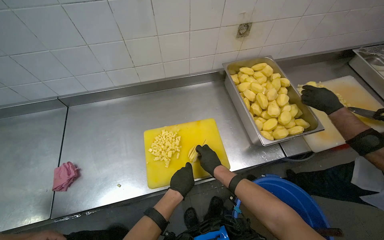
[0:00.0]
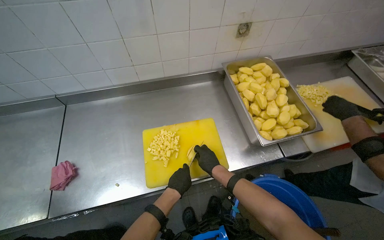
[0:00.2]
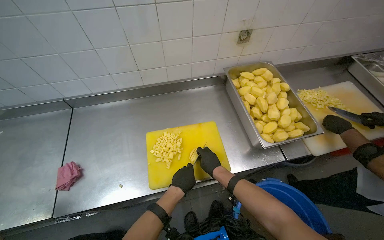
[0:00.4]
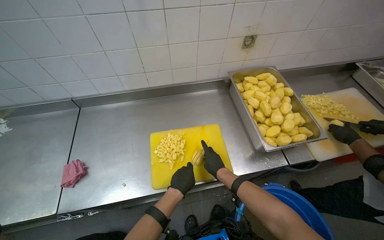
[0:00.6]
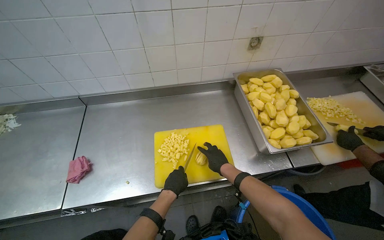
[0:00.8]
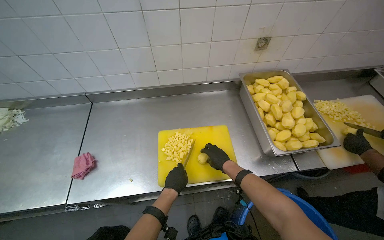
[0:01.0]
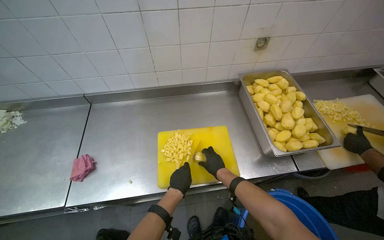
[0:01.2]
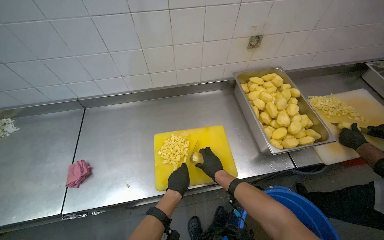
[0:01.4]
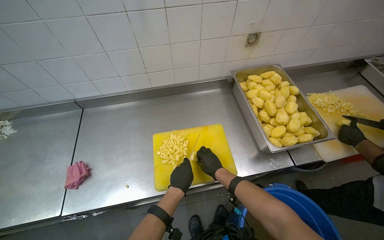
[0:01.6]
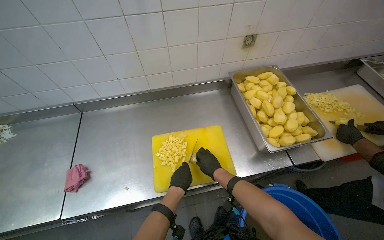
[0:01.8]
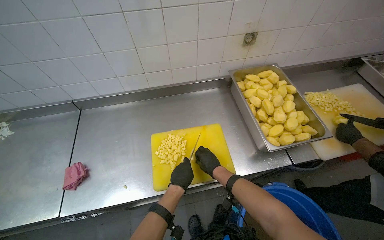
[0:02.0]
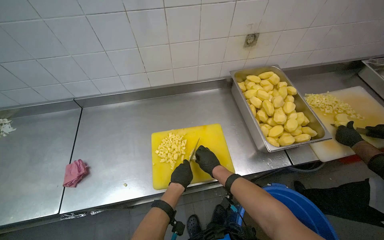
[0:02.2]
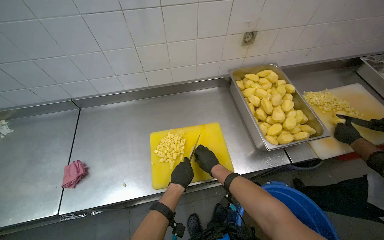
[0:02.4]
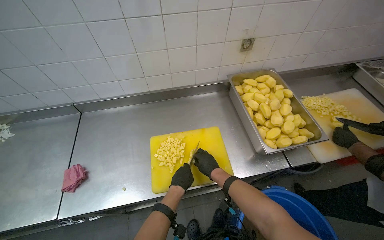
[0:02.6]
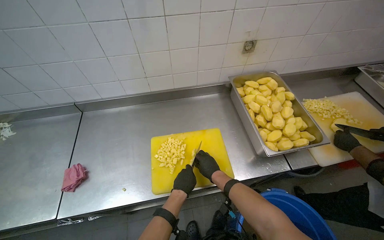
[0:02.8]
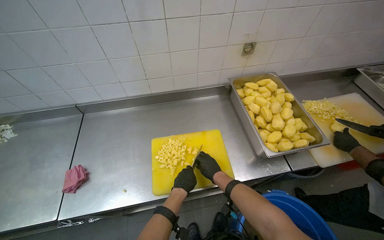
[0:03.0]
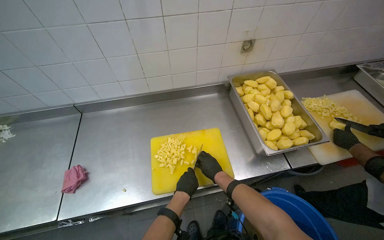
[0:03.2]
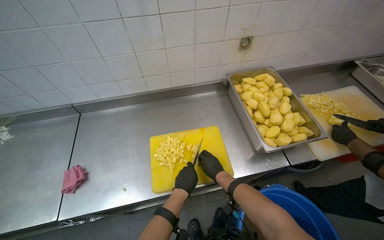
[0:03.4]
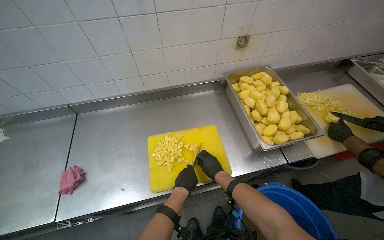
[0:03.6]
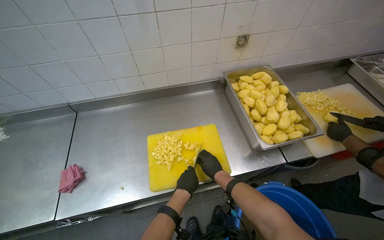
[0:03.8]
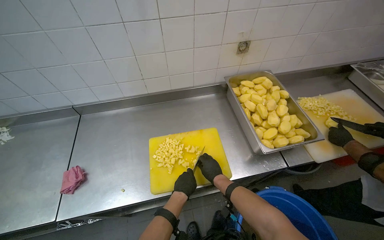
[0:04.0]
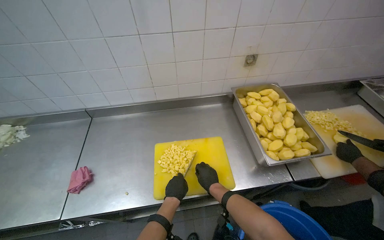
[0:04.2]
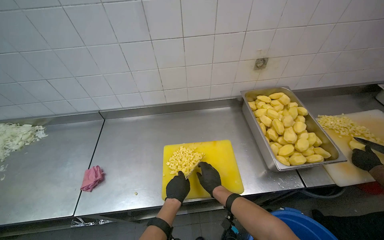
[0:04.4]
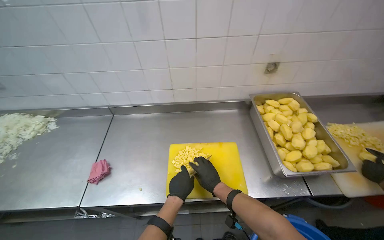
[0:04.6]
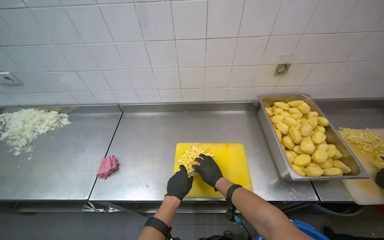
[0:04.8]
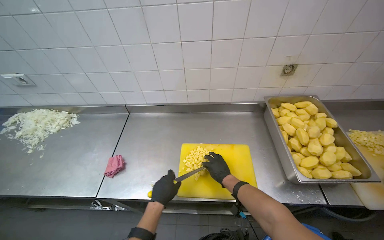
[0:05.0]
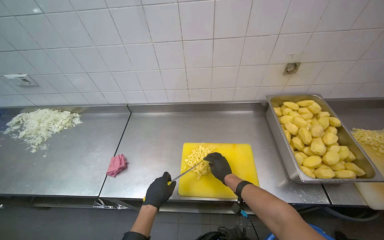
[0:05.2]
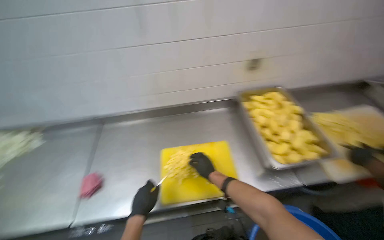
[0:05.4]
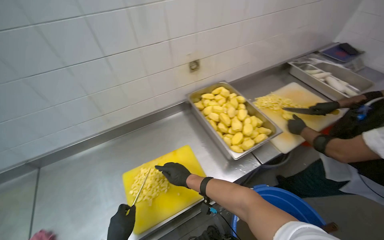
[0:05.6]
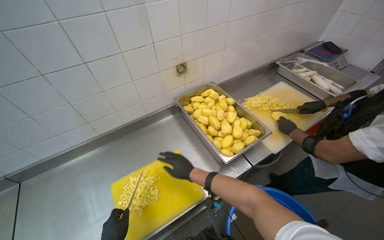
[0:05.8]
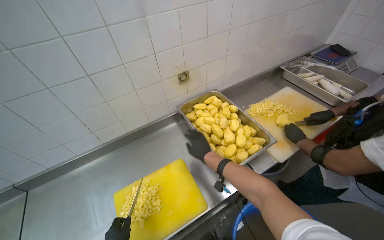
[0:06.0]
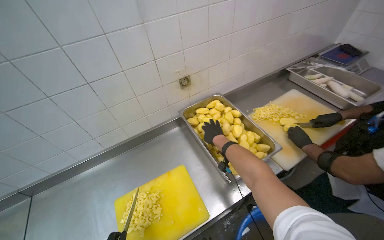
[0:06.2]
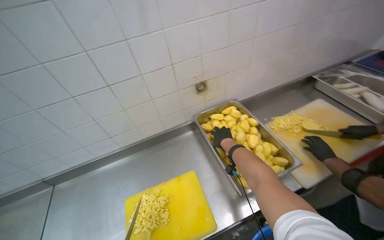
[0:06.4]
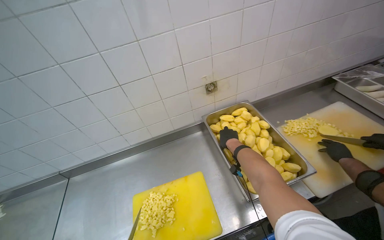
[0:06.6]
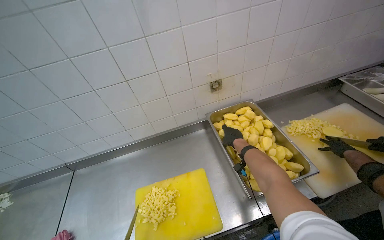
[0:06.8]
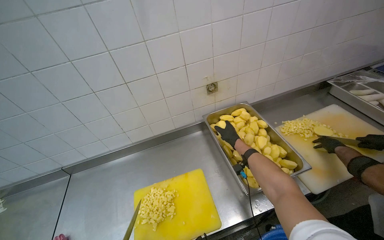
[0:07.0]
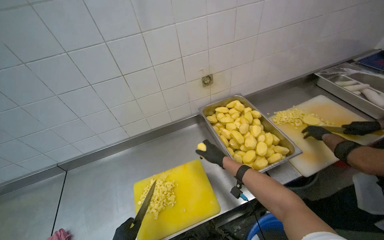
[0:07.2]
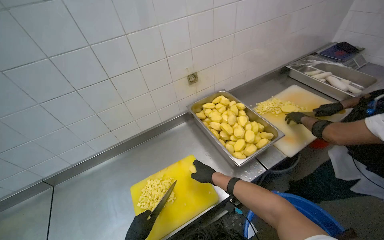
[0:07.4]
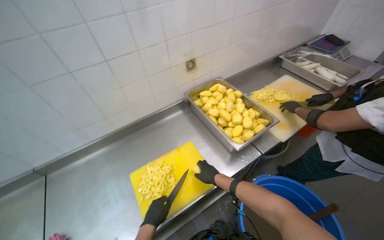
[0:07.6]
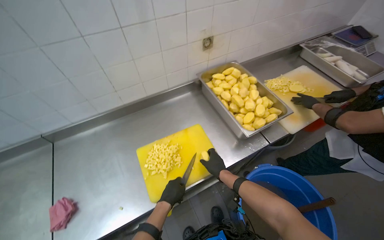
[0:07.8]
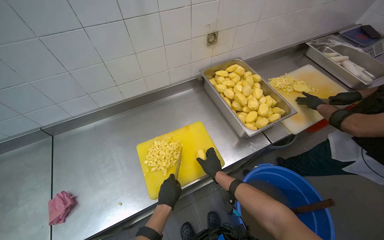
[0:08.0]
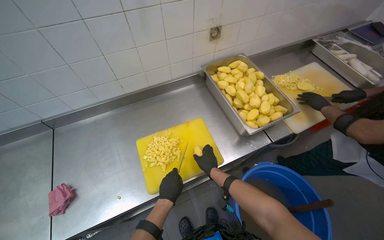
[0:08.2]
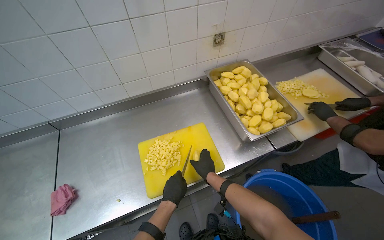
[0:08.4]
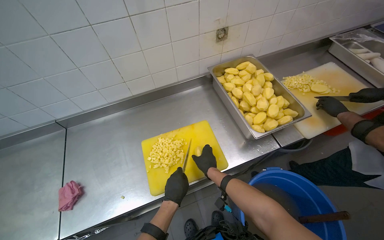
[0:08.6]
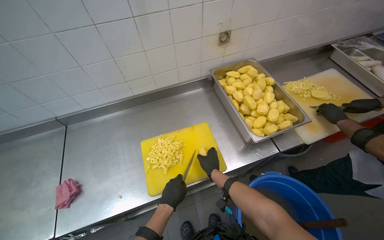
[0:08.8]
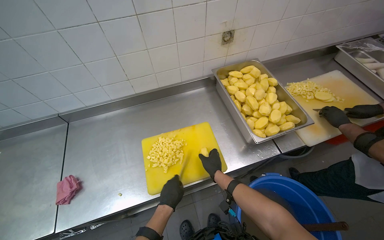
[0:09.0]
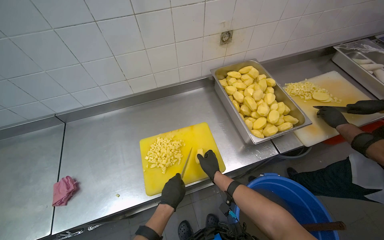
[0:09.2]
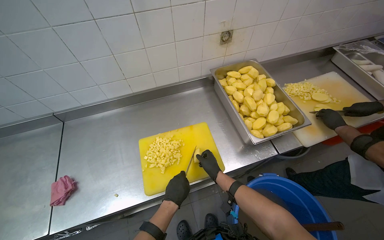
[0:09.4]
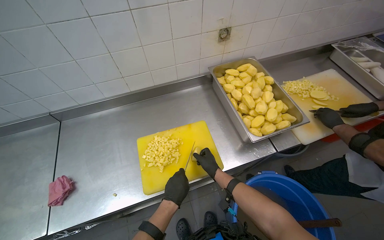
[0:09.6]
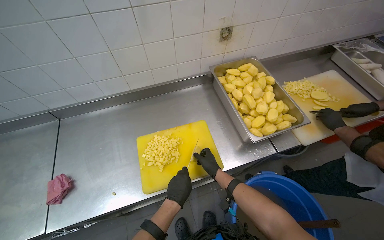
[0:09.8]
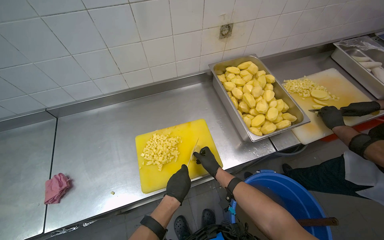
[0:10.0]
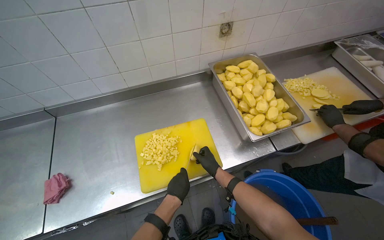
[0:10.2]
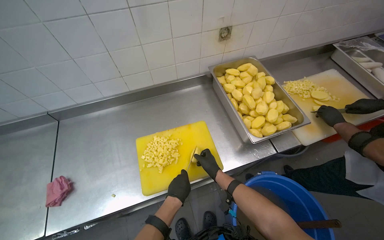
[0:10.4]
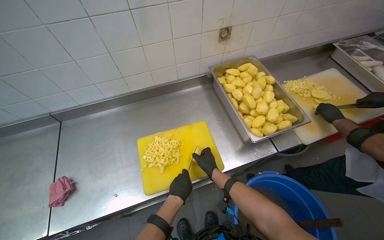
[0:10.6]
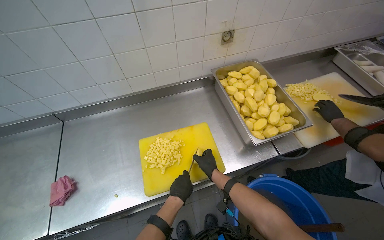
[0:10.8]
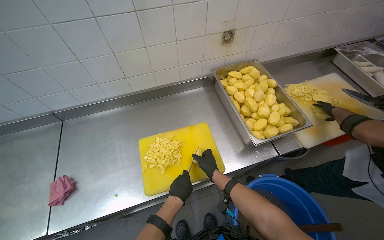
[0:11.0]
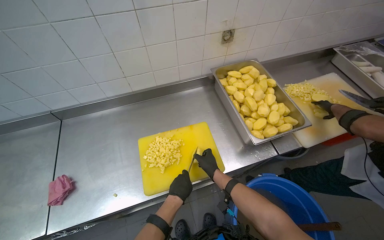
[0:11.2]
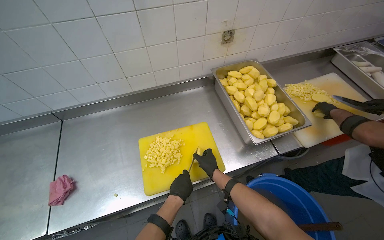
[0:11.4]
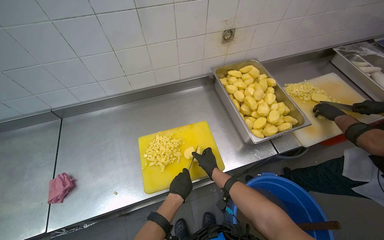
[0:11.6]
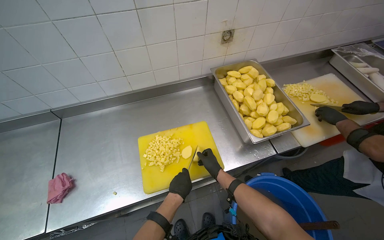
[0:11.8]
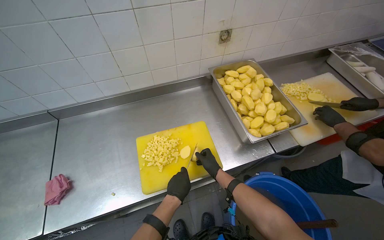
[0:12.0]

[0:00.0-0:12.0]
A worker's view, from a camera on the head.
Job: preparing food.
The whole recording: Chopping potatoes into cubes. The worker chops peeled potatoes into small cubes on a yellow cutting board.
0:00.0 to 0:04.4: The hands work in one place, with small movements.
0:04.4 to 0:06.0: The wearer looks approximately 25 degrees further to the right.
0:06.0 to 0:07.6: The right hand shifts about 15 cm down the picture.
0:09.0 to 0:10.4: The right hand is displaced farther from the camera by about 10 cm.
0:10.4 to 0:12.0: The hands stay close to where they were, moving slightly.

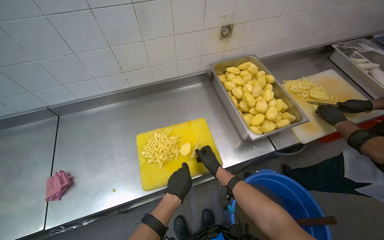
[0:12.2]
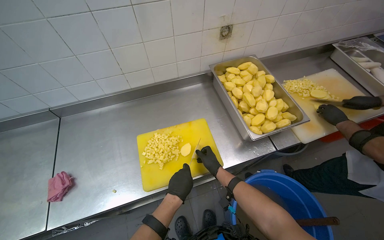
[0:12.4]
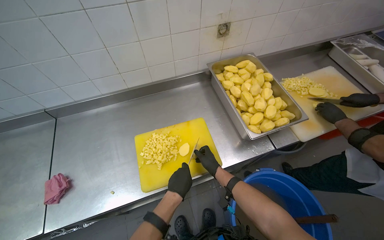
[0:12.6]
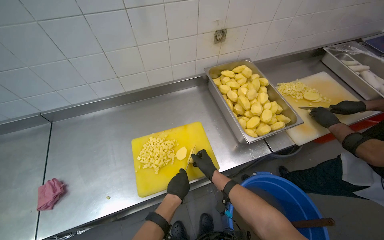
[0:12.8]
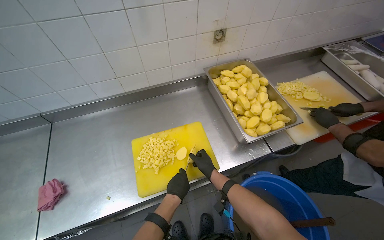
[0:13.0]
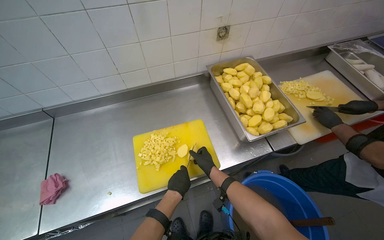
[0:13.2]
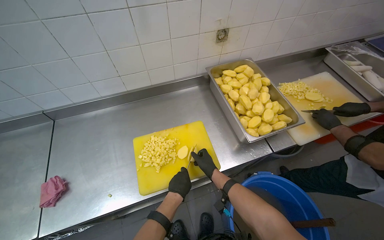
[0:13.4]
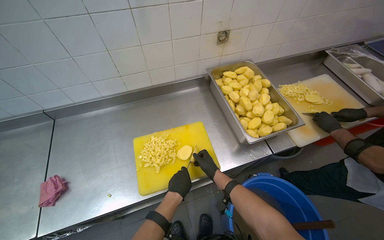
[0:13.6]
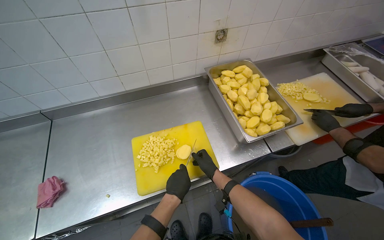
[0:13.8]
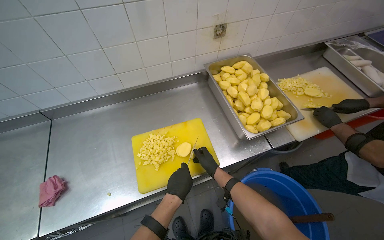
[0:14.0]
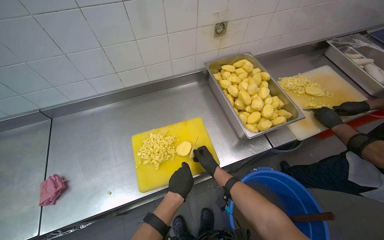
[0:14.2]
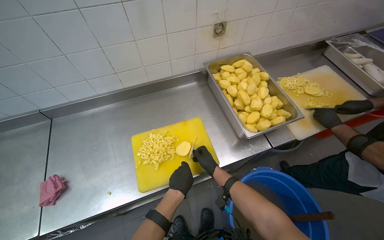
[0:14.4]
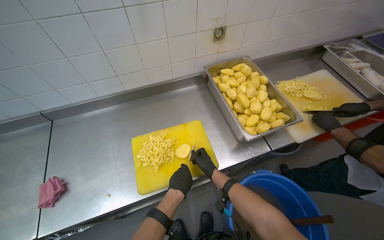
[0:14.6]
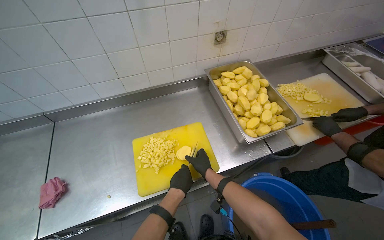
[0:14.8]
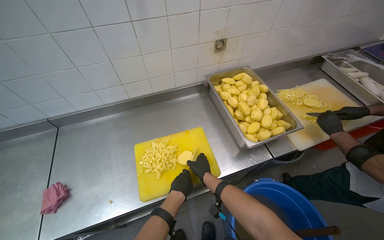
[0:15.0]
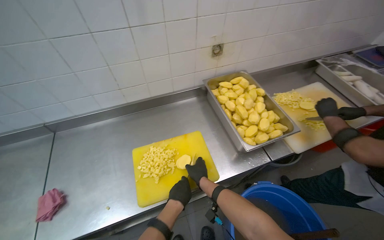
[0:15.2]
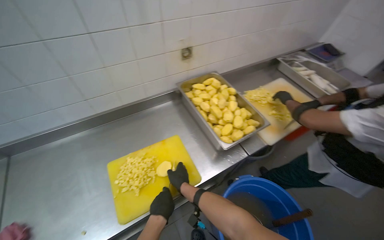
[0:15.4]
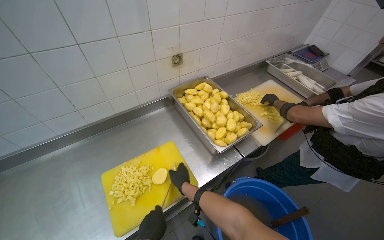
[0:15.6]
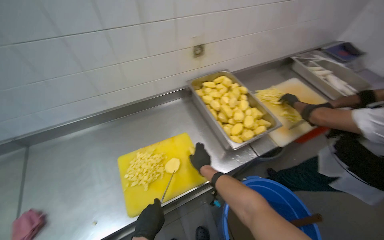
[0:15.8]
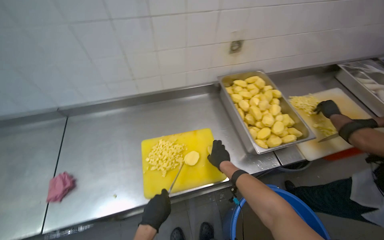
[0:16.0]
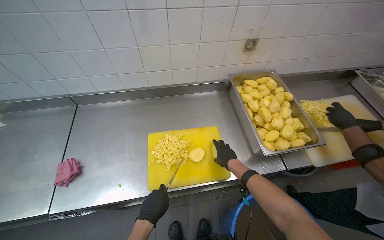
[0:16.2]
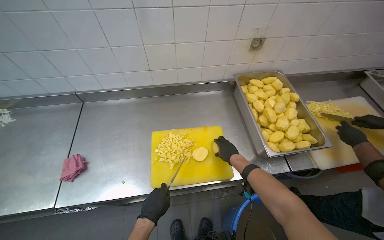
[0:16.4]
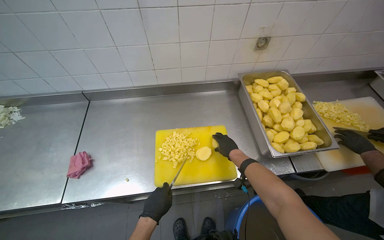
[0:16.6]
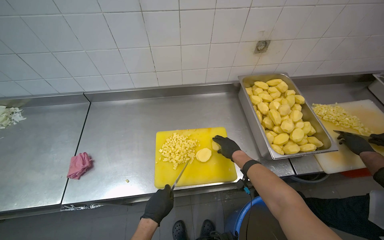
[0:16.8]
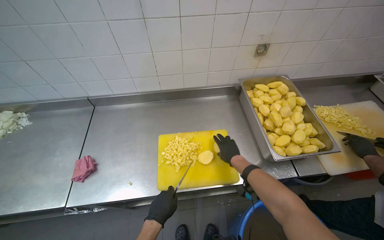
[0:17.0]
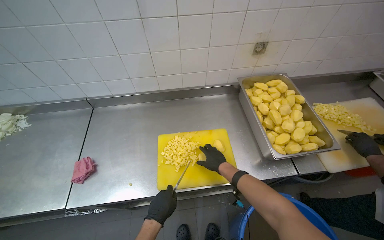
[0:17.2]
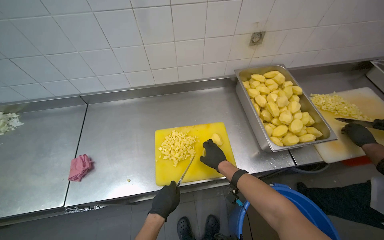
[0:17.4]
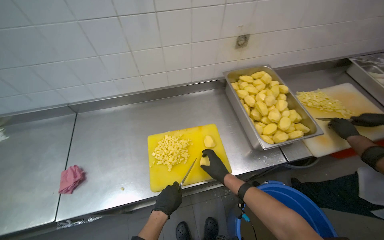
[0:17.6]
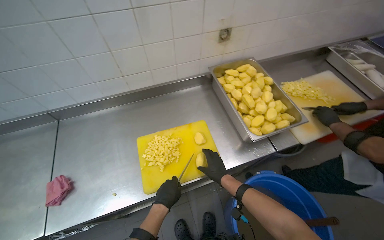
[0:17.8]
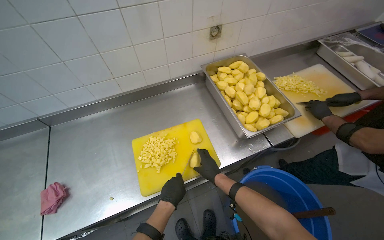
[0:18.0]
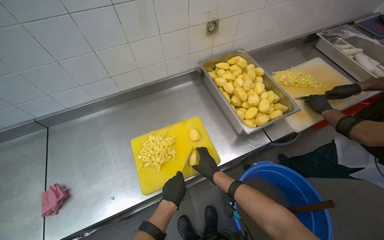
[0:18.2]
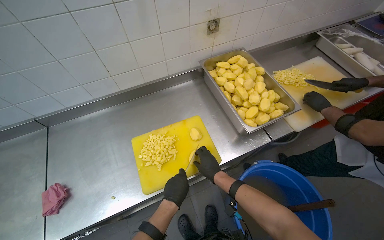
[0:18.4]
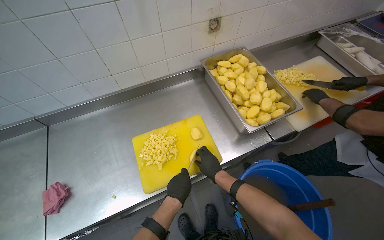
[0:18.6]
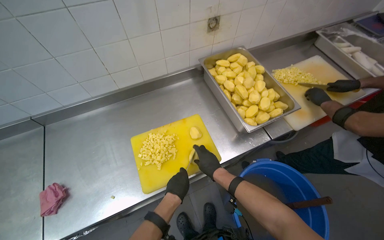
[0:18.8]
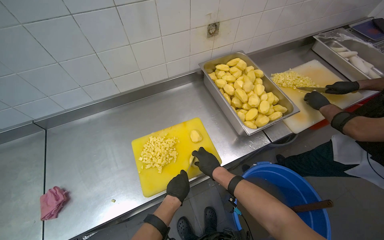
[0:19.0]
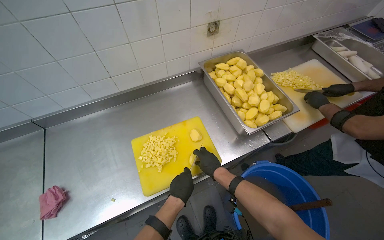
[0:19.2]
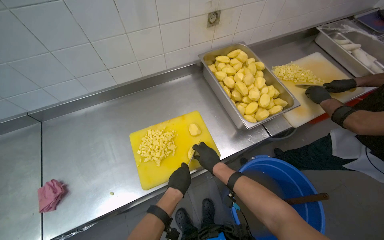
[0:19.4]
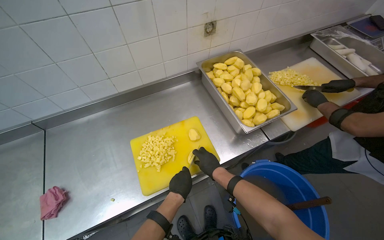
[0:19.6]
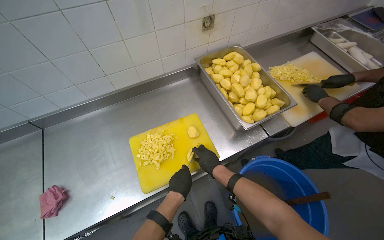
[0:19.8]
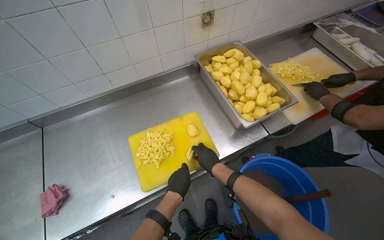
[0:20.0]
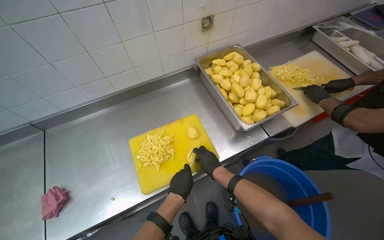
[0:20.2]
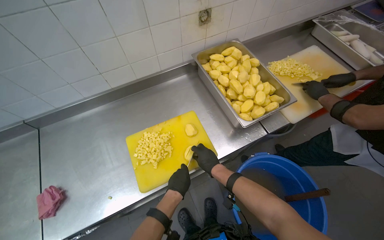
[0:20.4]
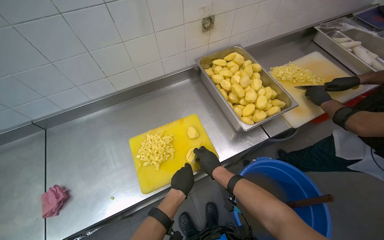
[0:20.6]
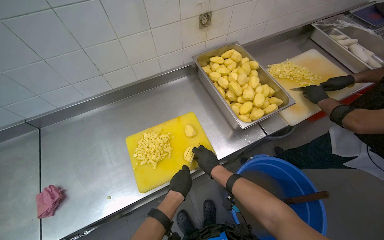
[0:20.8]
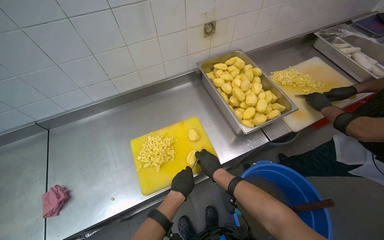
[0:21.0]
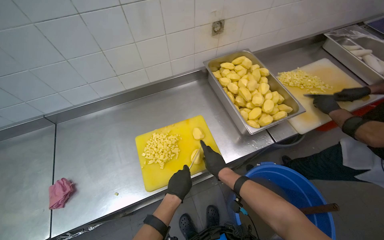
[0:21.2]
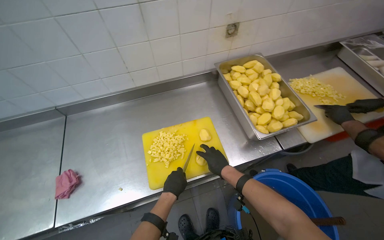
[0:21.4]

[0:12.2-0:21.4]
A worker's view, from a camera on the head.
Job: preparing food.
The whole recording: Chopping potatoes into cubes. The worker chops peeled potatoes into small cubes on a yellow cutting board.
0:12.2 to 0:13.8: The hands make small movements and keep their place.
0:13.8 to 0:15.2: The right hand shifts approximately 10 cm nearer to the camera.
0:15.2 to 0:16.8: The left hand travels to the left by approximately 15 cm, while the right hand heads up the picture, covering about 10 cm.
0:16.8 to 0:18.4: The right hand is displaced down the picture by roughly 10 cm. Meanwhile the left hand travels to the right by some 10 cm.
0:18.4 to 0:21.4: The hands make small movements and keep their place.
